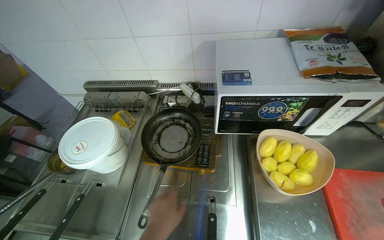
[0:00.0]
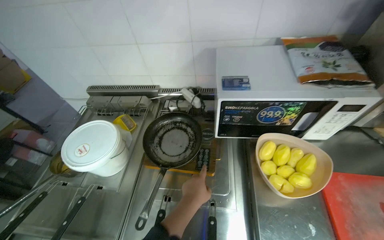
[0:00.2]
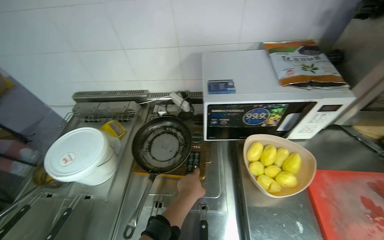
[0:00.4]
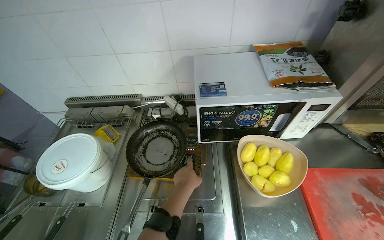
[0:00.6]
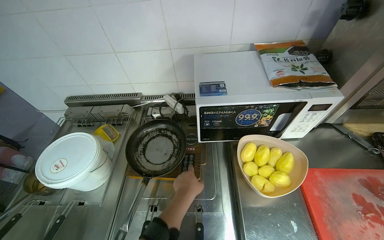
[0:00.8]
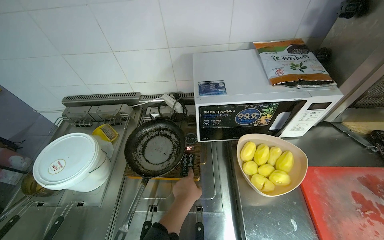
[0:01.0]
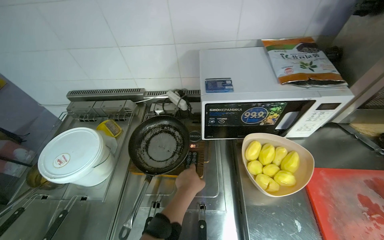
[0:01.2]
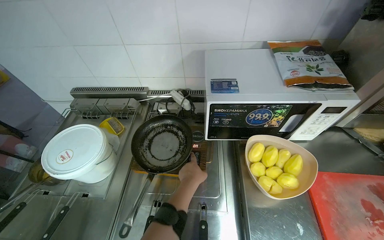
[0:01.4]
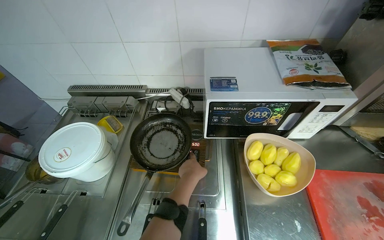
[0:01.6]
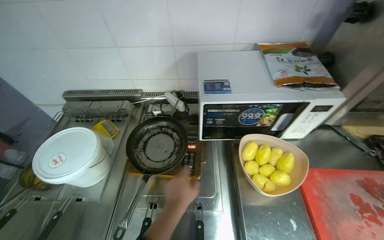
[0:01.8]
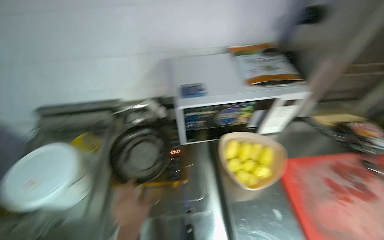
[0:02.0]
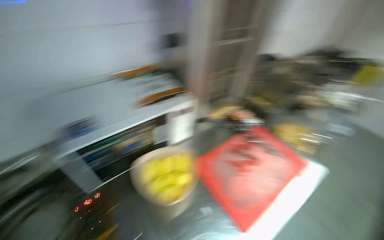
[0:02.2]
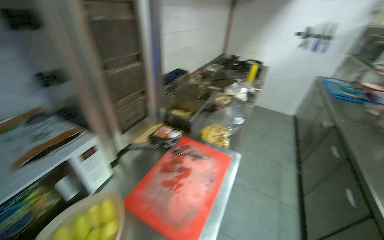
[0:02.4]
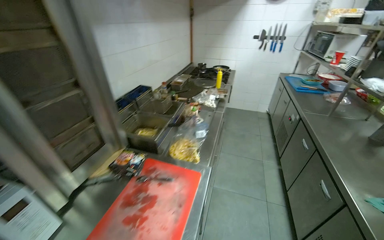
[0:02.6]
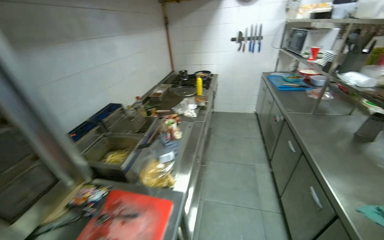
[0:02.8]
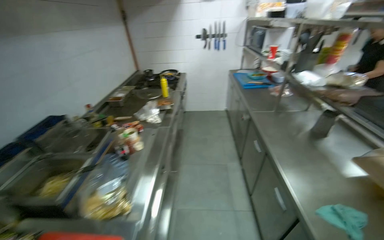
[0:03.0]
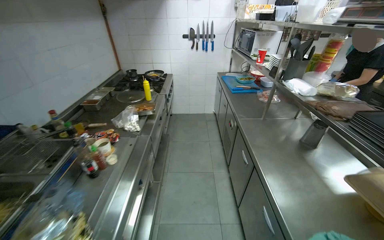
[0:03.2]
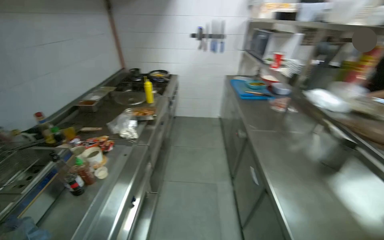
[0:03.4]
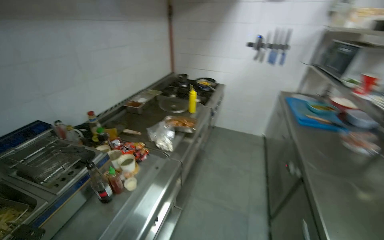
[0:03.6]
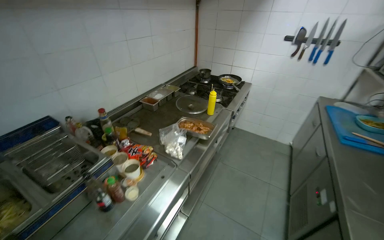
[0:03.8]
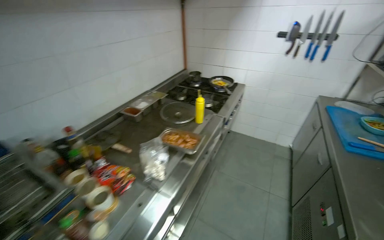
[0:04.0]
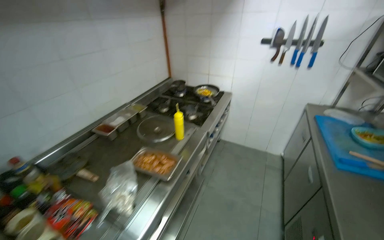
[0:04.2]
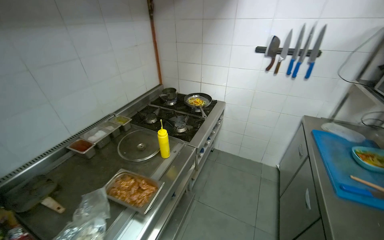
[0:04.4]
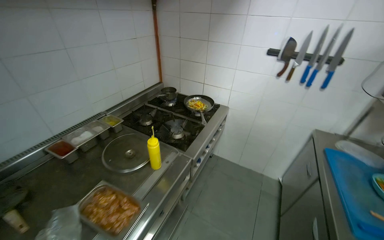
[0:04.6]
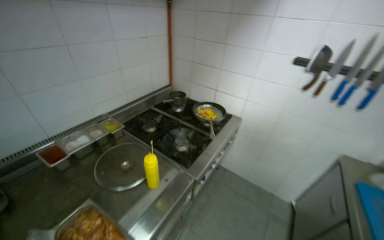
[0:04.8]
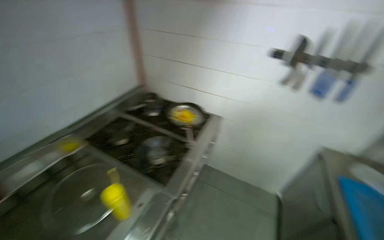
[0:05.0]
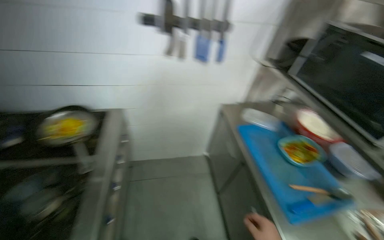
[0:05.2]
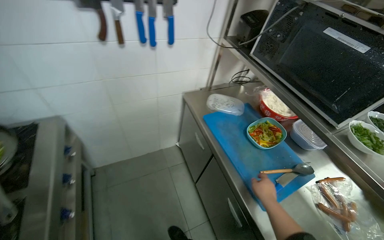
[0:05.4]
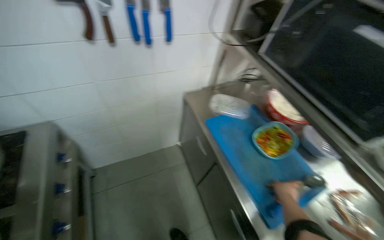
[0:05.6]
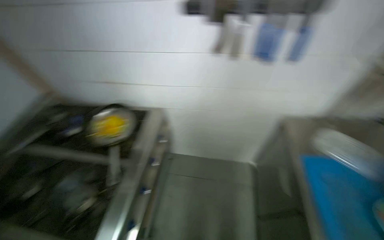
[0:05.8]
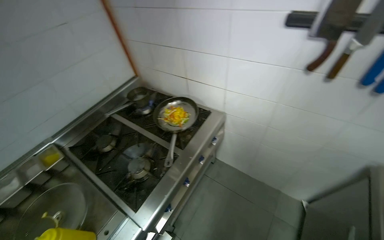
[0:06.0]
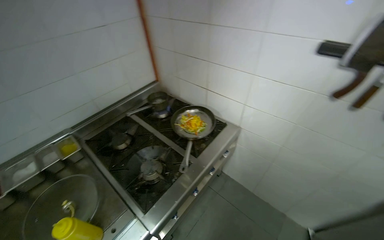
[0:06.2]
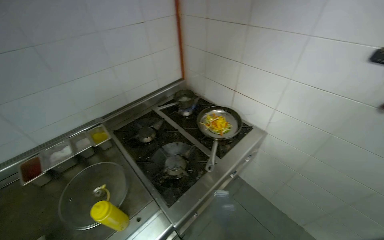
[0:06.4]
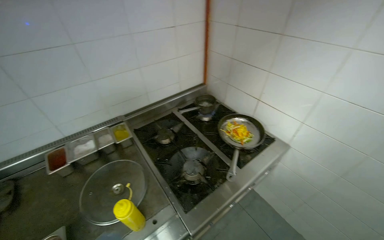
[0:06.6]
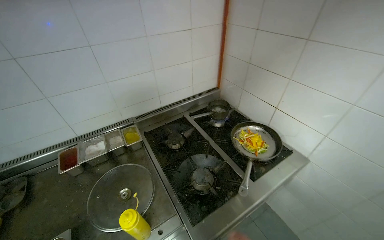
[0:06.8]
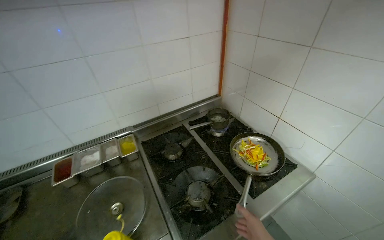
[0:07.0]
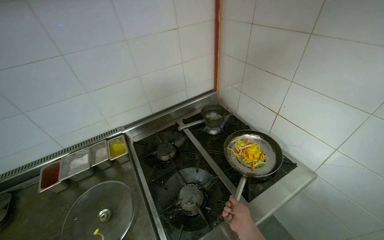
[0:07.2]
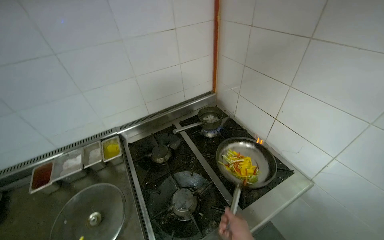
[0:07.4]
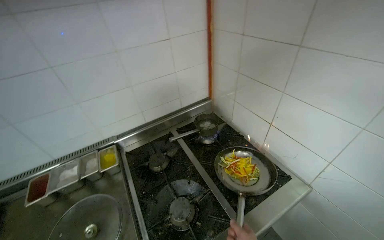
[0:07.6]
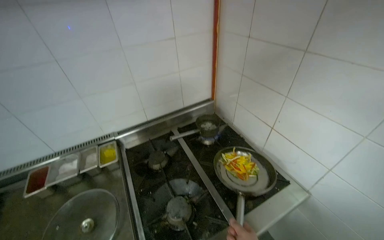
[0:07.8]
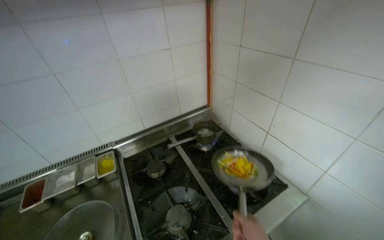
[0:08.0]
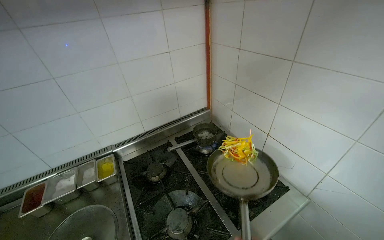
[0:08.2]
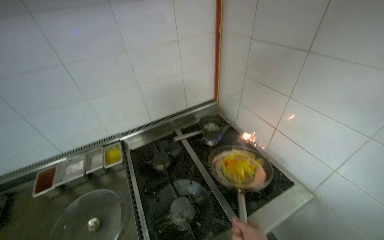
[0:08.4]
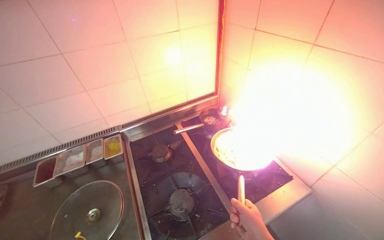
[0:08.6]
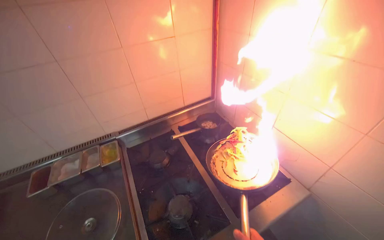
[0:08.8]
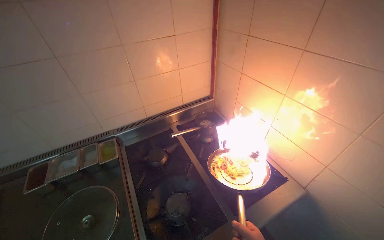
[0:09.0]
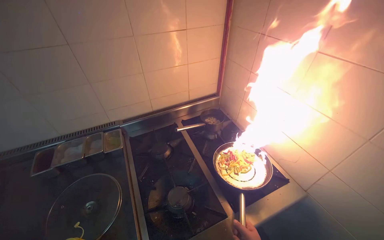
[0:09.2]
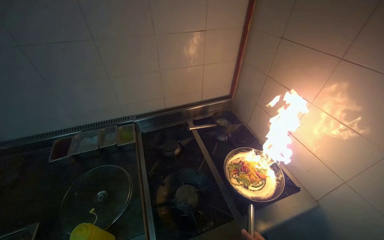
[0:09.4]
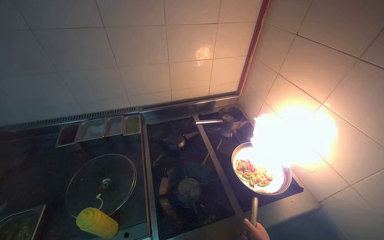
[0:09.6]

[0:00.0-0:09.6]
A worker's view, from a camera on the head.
Job: cooking food.
The whole recording: Cooking vegetables in pan. The worker adds sliced vegetables to a pan, shakes them, and flambés the contents.
0:00.0 to 0:01.6: The left hand travels farther from the camera, up the picture and to the right by about 20 cm.
0:01.6 to 0:03.2: The camera is carried about 1 m. The wearer looks about 90 degrees further to the right. The camera pitches upward, by about 15 degrees.
0:03.2 to 0:04.8: The camera is carried some 1.5 m. The wearer looks some 35 degrees further to the left.
0:04.8 to 0:06.4: The camera travels approximately 40 cm. The camera pitches downward, by roughly 15 degrees.

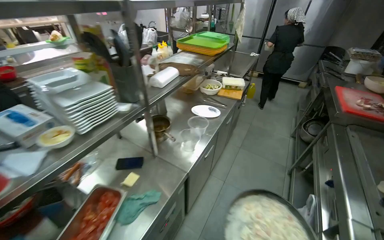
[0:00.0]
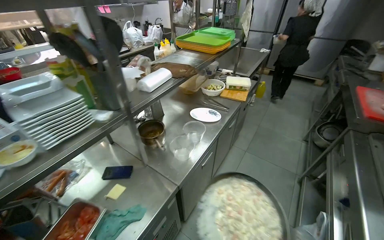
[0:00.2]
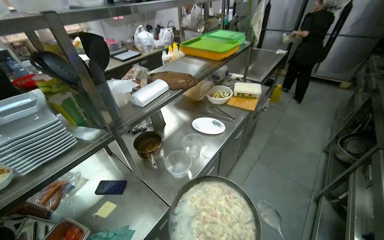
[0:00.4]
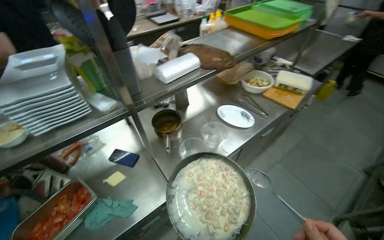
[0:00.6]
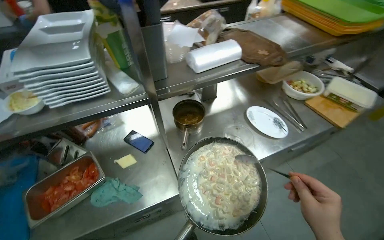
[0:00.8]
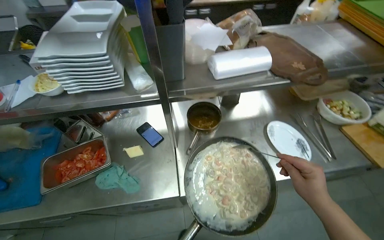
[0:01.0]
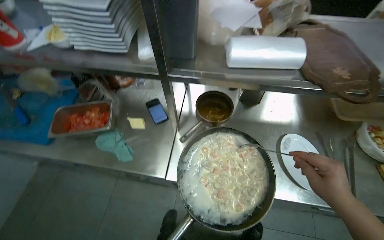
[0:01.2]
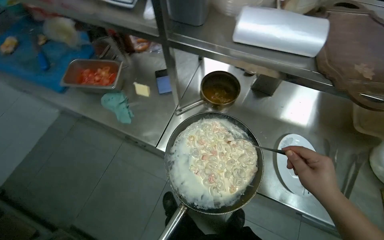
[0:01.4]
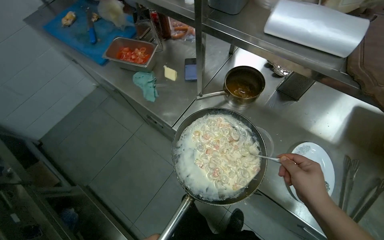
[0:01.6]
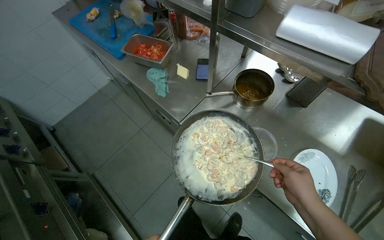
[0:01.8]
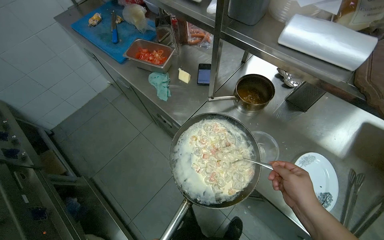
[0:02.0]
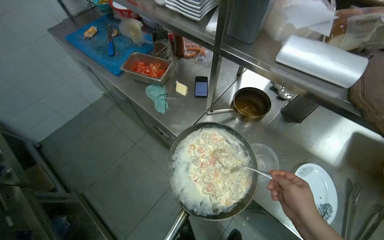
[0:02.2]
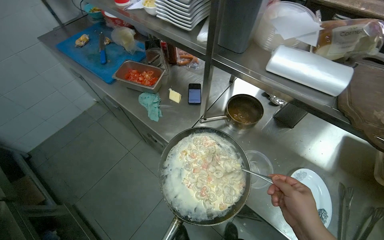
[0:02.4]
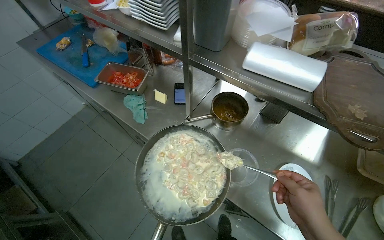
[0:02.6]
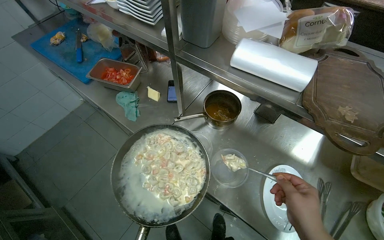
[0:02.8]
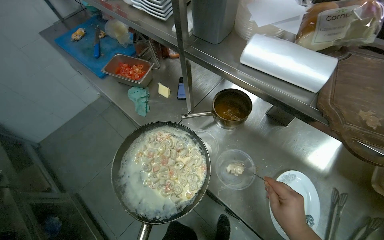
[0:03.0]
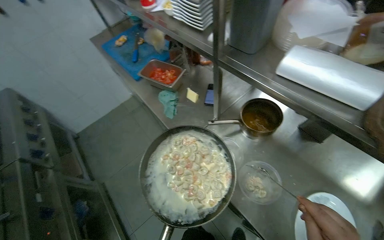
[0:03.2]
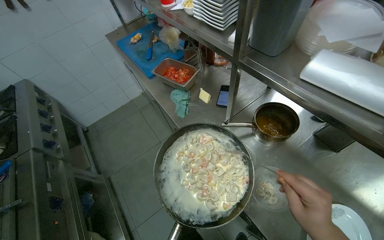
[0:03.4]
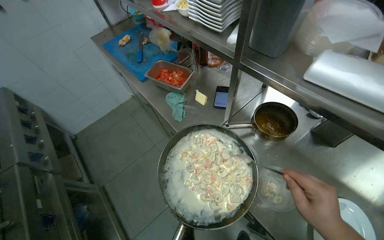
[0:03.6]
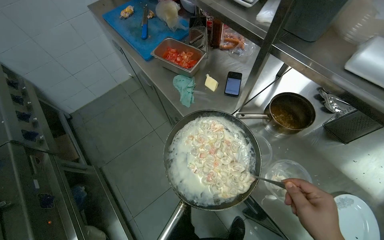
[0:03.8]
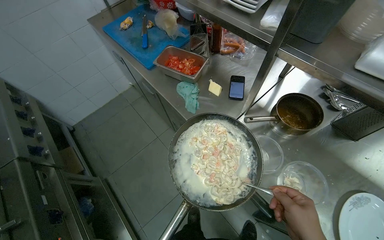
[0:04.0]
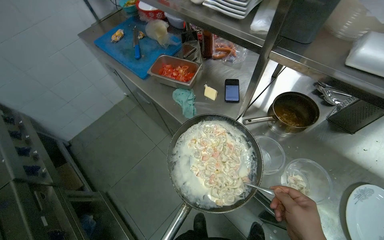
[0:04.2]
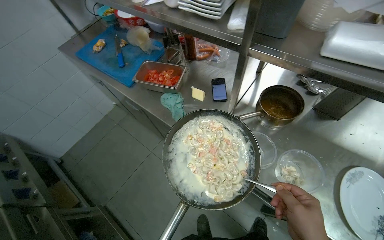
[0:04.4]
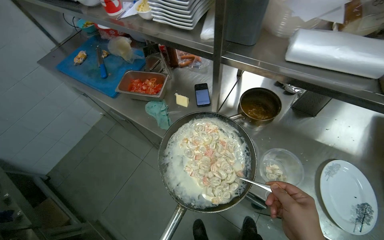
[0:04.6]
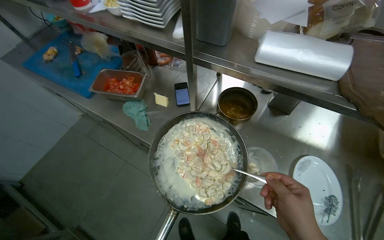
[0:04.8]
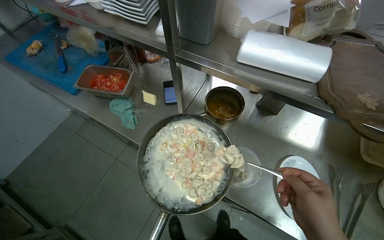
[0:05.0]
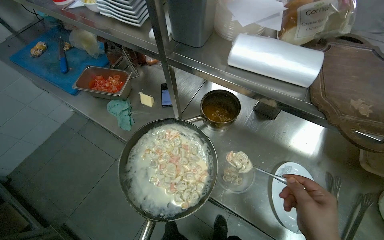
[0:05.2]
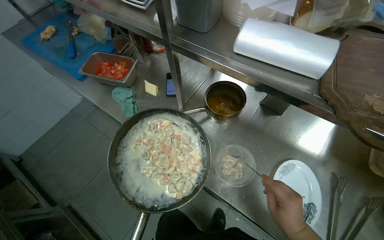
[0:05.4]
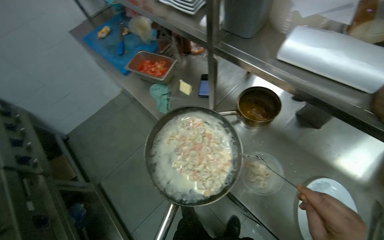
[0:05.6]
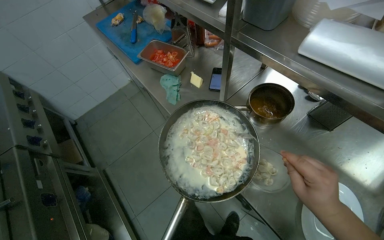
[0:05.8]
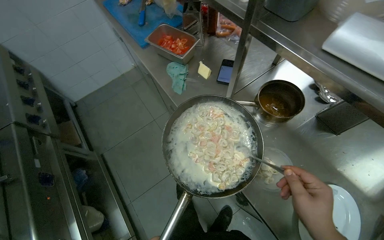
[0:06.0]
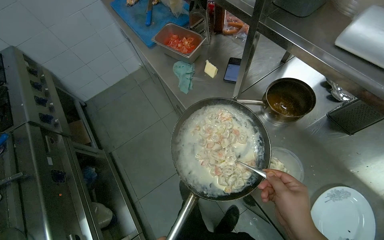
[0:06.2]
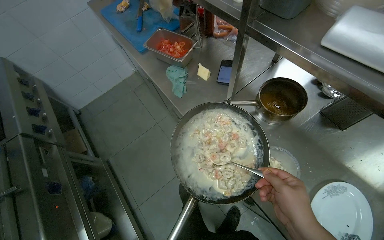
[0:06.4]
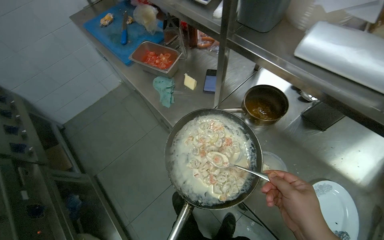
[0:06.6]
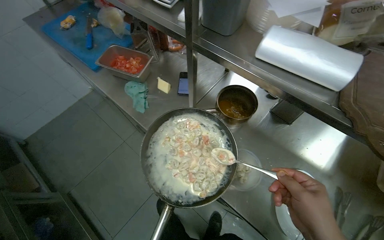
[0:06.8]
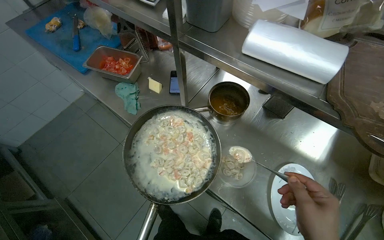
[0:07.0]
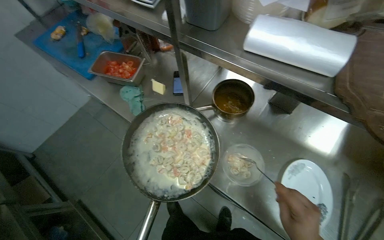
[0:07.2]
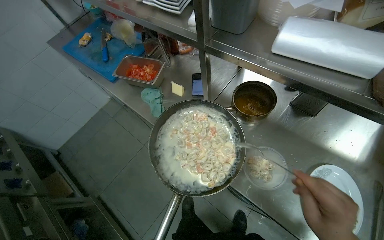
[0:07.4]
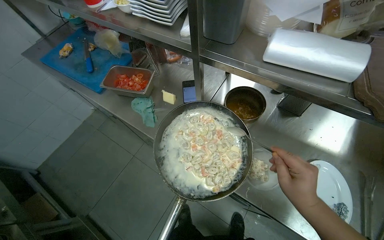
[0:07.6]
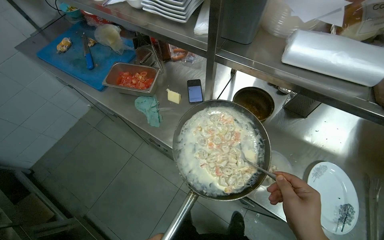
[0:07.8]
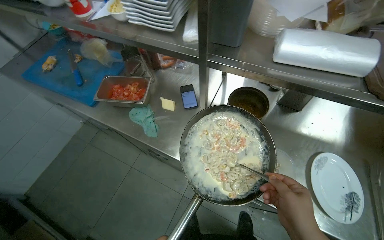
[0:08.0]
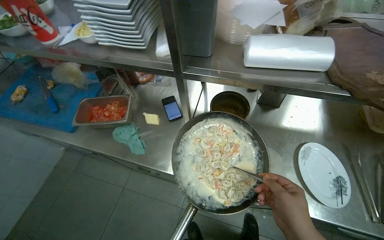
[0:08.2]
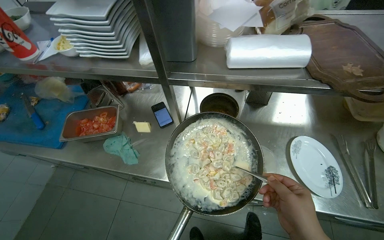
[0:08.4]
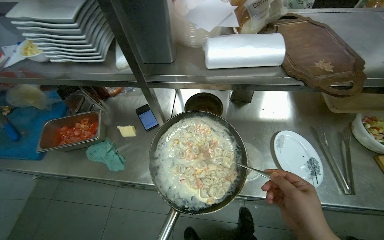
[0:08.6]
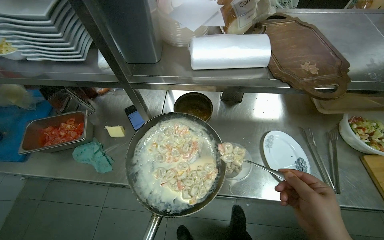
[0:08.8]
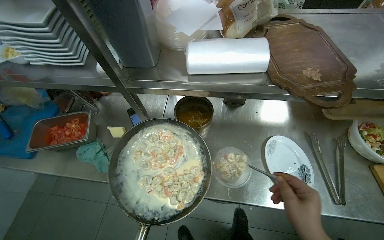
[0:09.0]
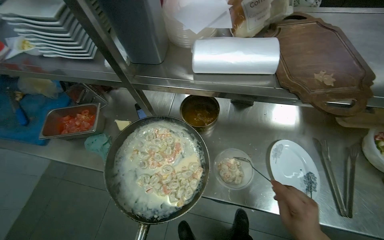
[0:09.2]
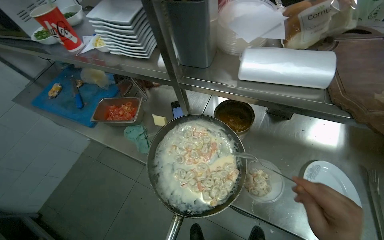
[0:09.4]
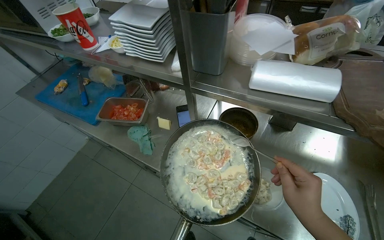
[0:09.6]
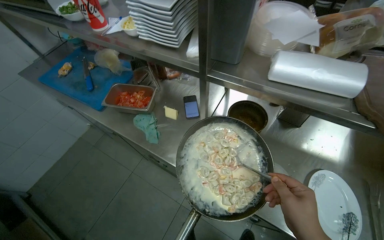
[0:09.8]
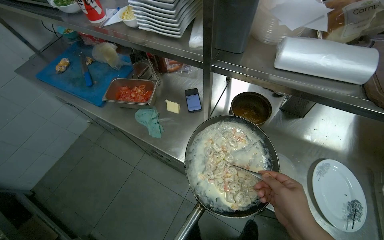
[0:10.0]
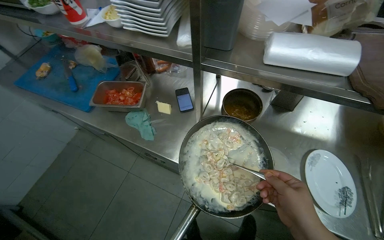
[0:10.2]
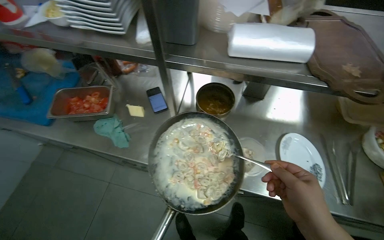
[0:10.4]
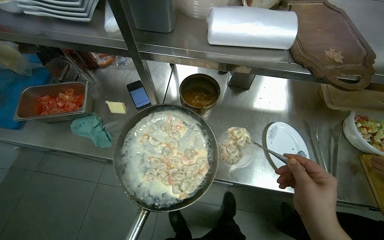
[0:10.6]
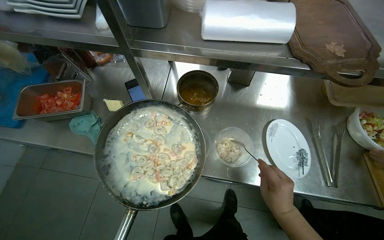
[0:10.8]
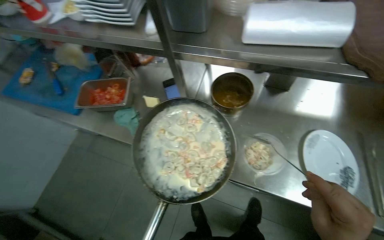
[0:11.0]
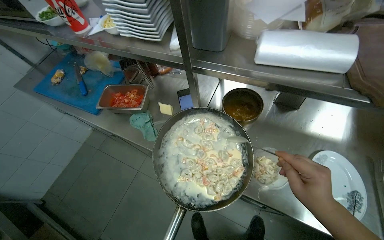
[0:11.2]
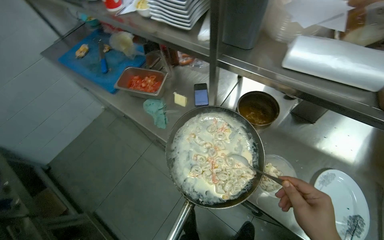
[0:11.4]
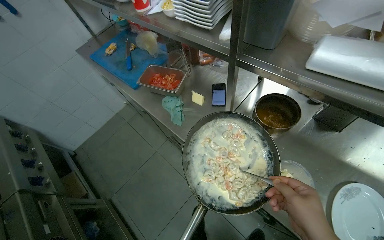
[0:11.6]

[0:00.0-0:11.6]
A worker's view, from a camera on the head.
Job: preparing food.
The whole recording: Plating dumplings into. The worker scoops cooked dumplings with sauce from a pan into clear plastic containers.
0:00.0 to 0:01.4: The wearer moves about 60 cm. The head turns to the left by some 80 degrees. The view tips downward by some 30 degrees.
0:07.2 to 0:08.8: The head turns to the right by about 30 degrees.
0:10.2 to 0:11.6: The head turns to the left by roughly 20 degrees.
